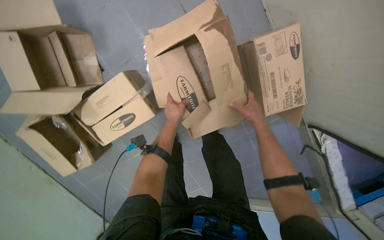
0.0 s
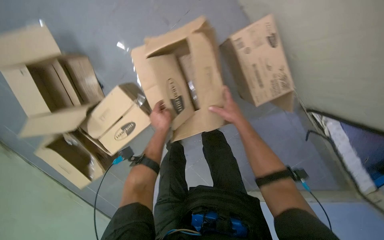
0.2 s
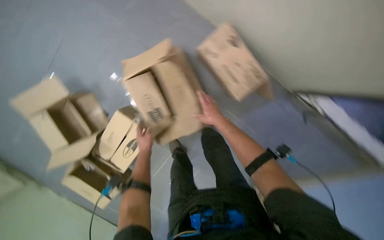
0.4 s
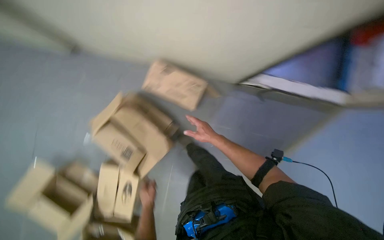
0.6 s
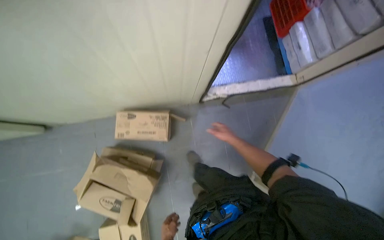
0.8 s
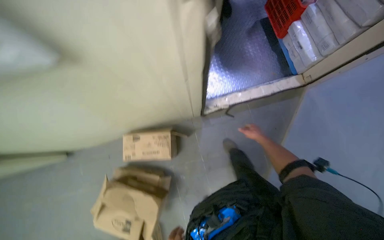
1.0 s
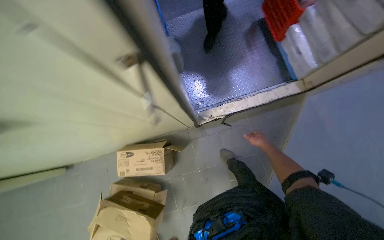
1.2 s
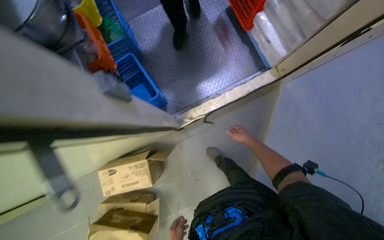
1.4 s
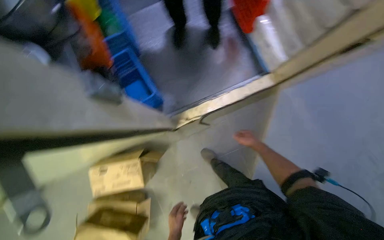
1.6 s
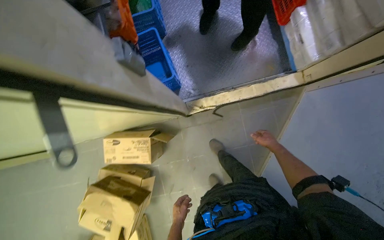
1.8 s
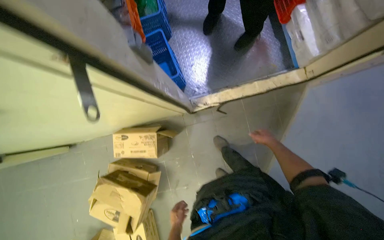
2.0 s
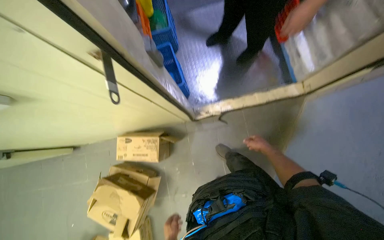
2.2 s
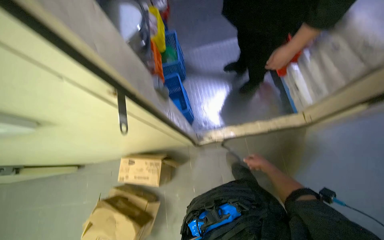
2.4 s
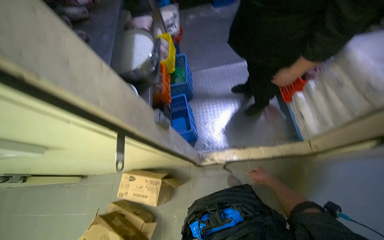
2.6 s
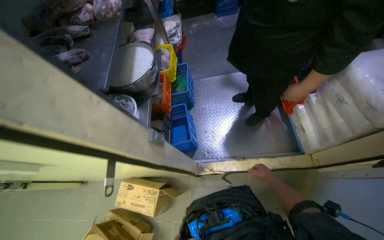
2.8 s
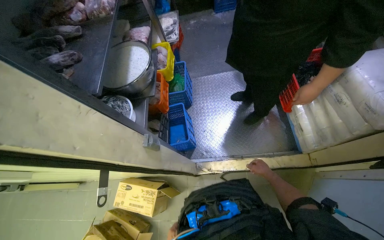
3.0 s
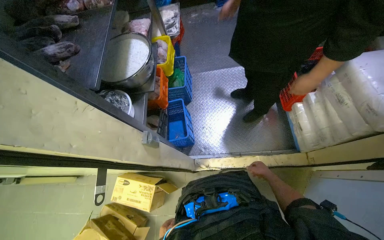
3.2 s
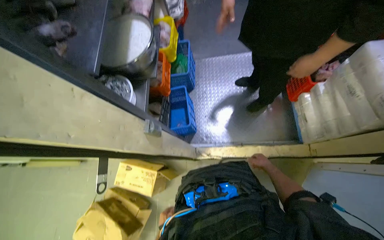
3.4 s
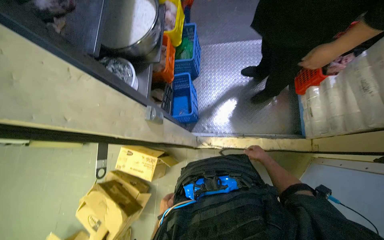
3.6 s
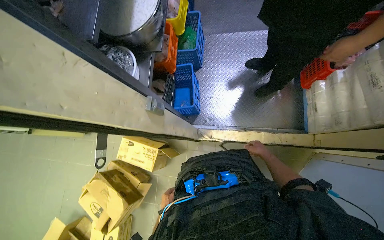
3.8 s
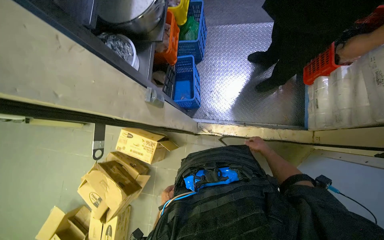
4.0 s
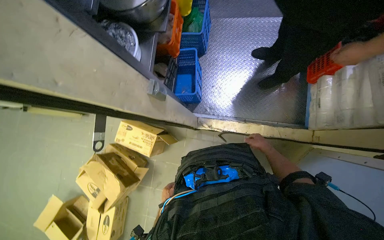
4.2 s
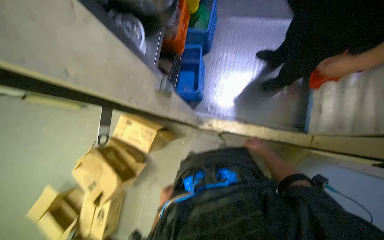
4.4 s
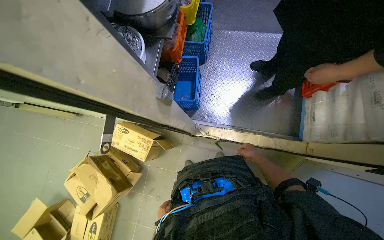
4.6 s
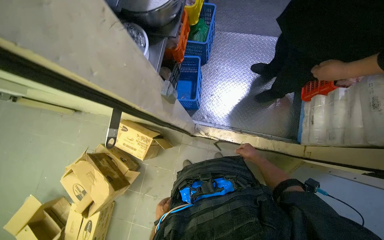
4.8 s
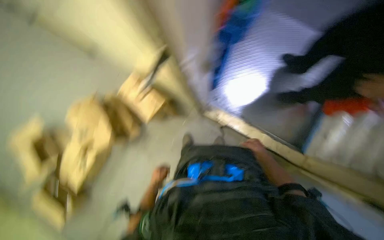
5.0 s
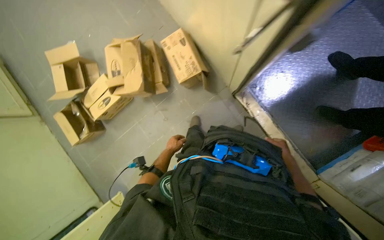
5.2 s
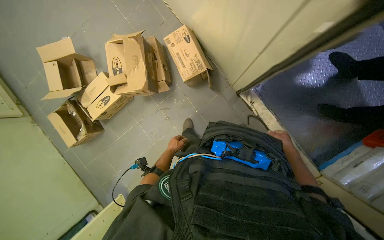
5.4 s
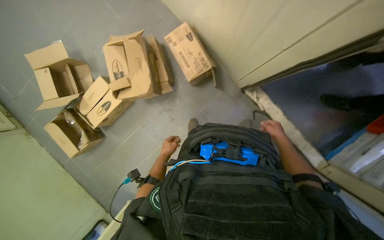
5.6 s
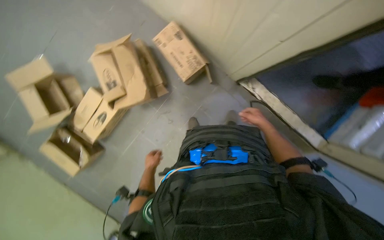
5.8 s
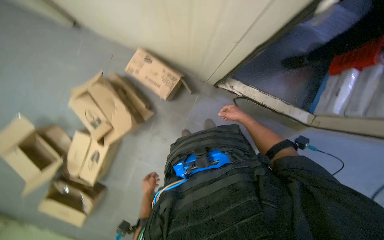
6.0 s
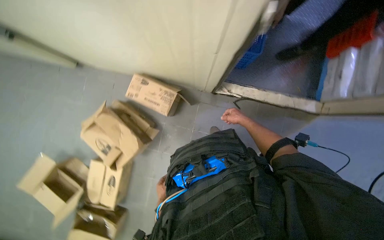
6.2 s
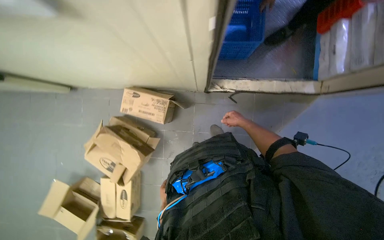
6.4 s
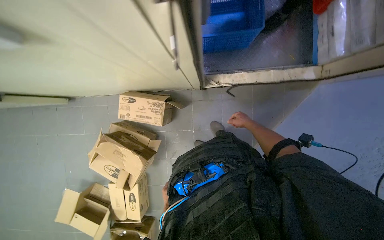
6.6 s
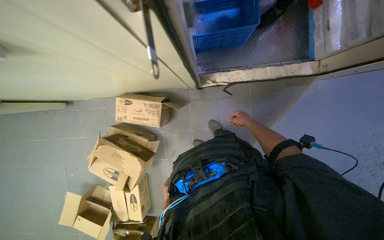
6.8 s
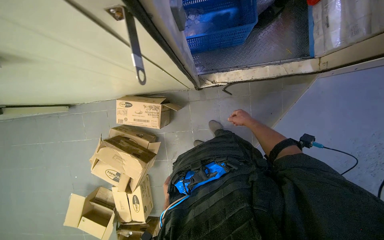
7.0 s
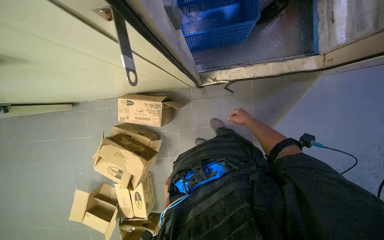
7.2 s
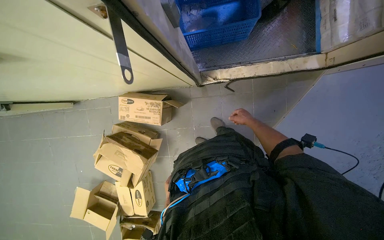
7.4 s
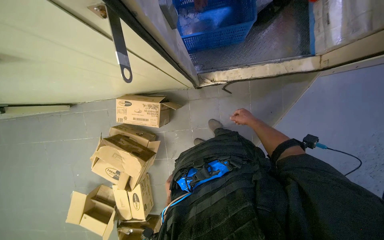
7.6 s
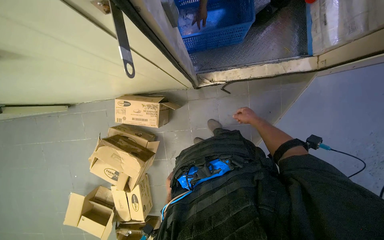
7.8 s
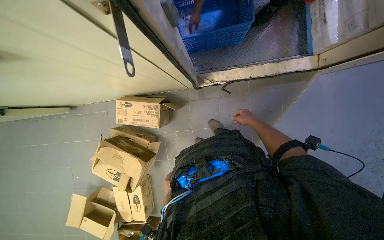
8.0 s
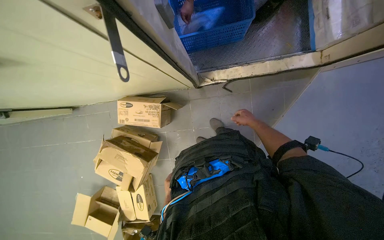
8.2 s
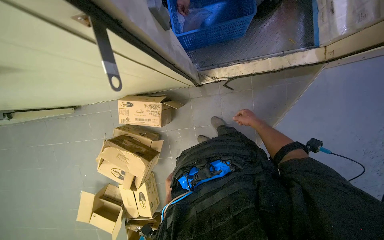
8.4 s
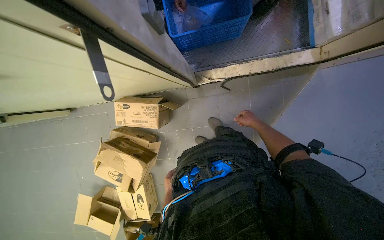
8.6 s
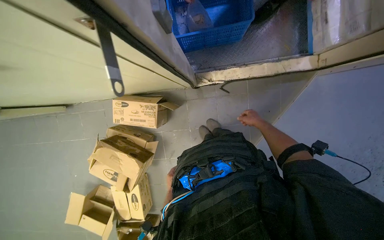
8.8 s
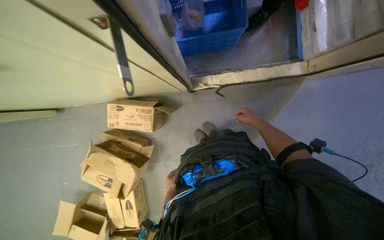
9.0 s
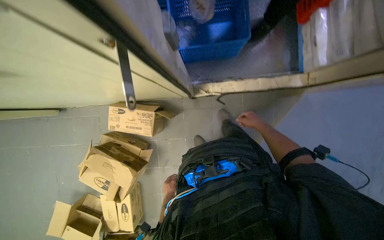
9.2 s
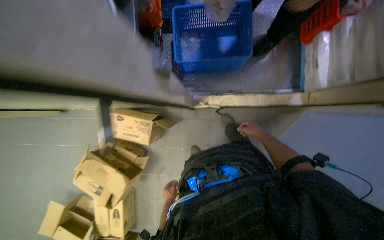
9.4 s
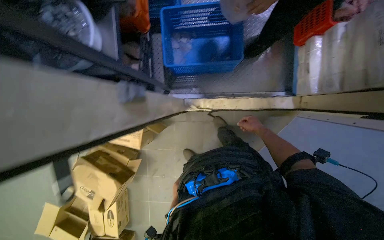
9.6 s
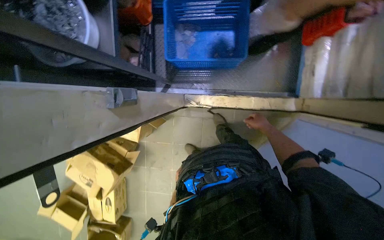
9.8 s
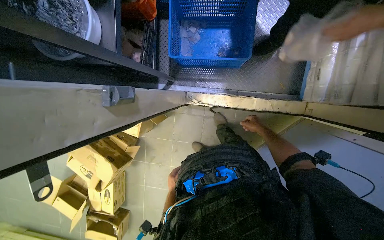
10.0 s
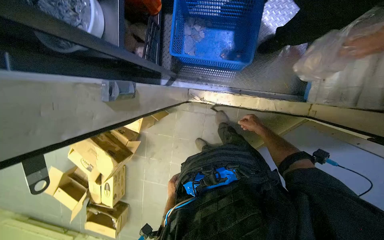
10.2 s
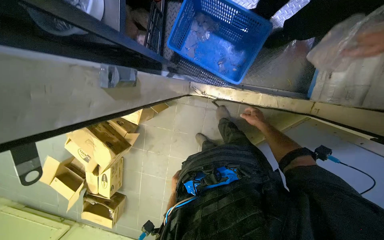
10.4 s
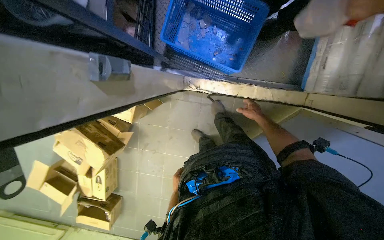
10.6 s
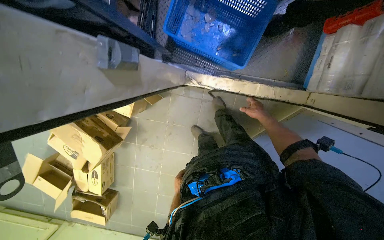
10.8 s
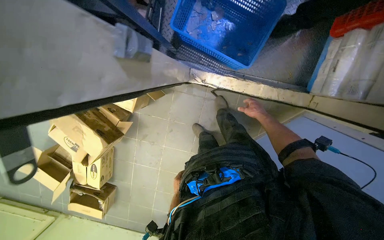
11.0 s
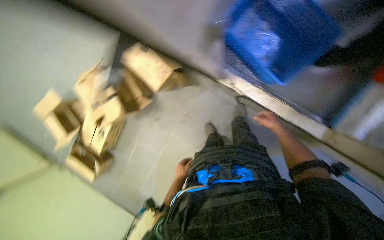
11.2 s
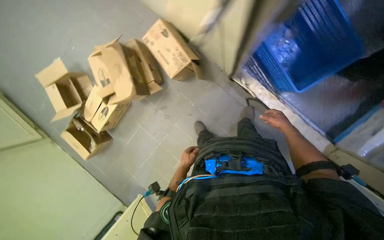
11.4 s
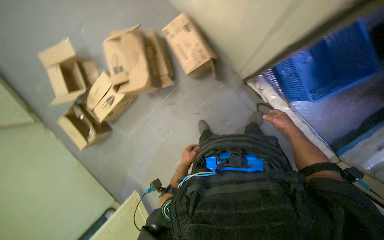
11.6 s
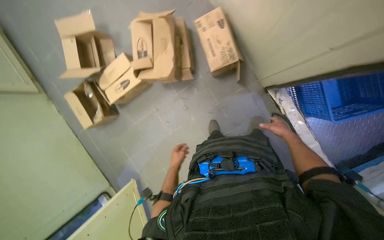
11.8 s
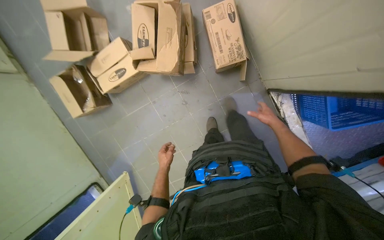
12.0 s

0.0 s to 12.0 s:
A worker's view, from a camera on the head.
Job: managing trash.
The whole recording: Processing cardboard boxes. The worker picks up, opens, and flattens cardboard boxes.
0.0 to 1.6 s: The camera travels approximately 1 m. The view tilts some 25 degrees upward. The scene turns roughly 85 degrees counterclockwise in the picture.
1.6 to 3.0 s: The wearer's head swings roughly 25 degrees to the left. The camera pitches upward, by about 15 degrees.
3.0 to 4.4 s: The view tips downward by some 20 degrees.
6.0 to 7.6 s: Everything in view rotates some 30 degrees counterclockwise.
7.6 to 9.0 s: The right hand moves nearer and farther over some 5 cm, changing direction 2 times.
9.0 to 10.4 s: The left hand travels farther from the camera and back again, approximately 10 cm each way.
10.4 to 12.0 s: The camera travels approximately 80 cm. The camera is aimed approximately 20 degrees further to the right. Everything in view rotates about 45 degrees clockwise.

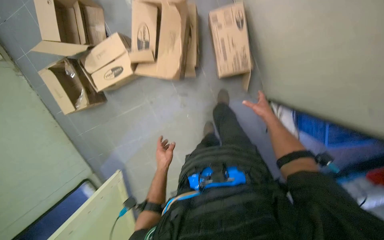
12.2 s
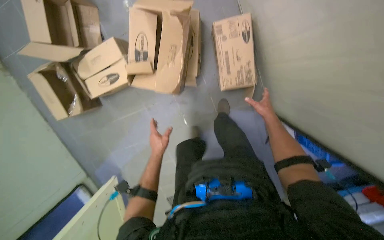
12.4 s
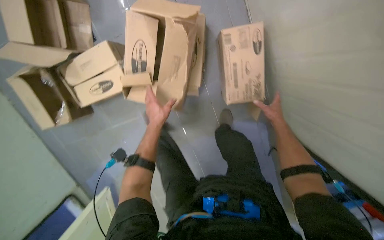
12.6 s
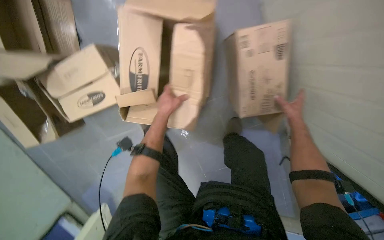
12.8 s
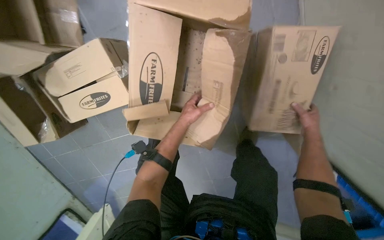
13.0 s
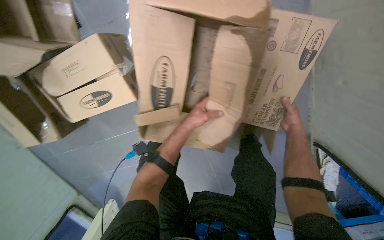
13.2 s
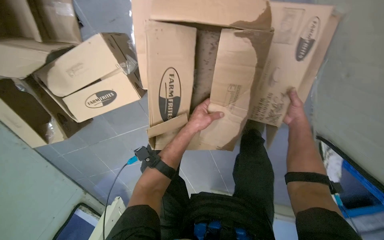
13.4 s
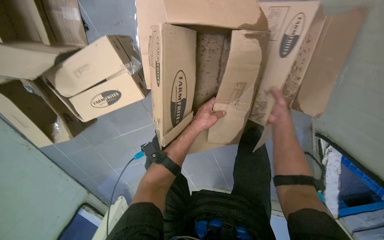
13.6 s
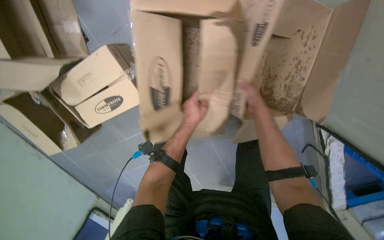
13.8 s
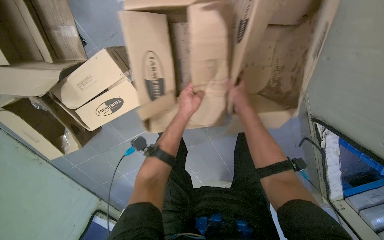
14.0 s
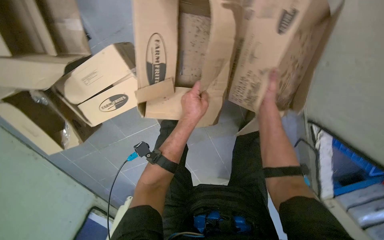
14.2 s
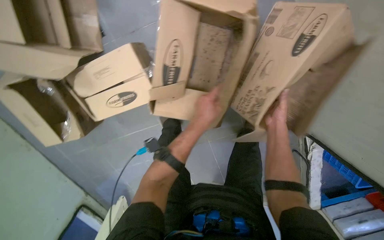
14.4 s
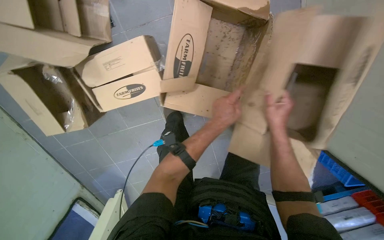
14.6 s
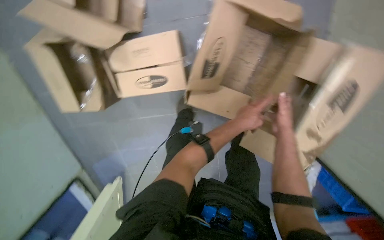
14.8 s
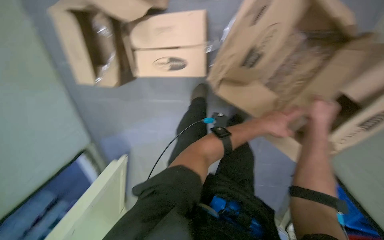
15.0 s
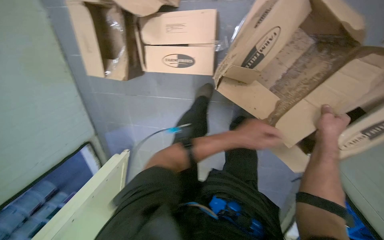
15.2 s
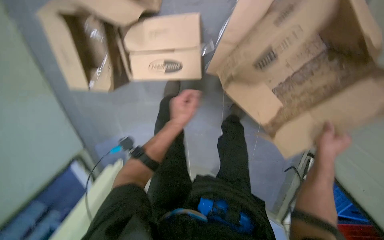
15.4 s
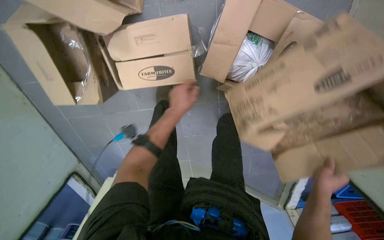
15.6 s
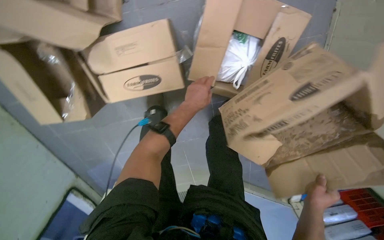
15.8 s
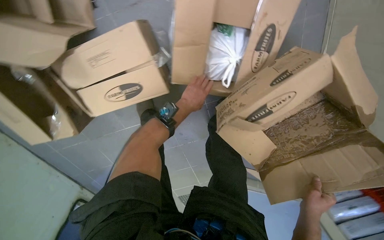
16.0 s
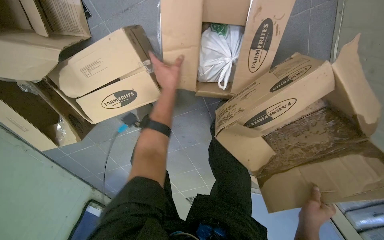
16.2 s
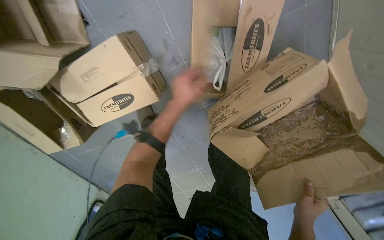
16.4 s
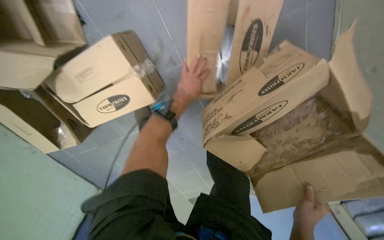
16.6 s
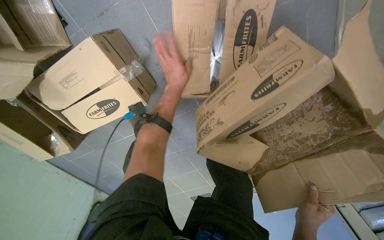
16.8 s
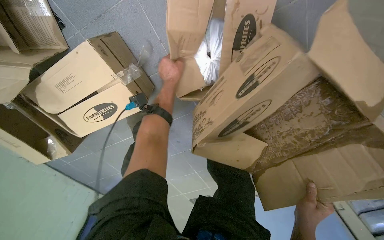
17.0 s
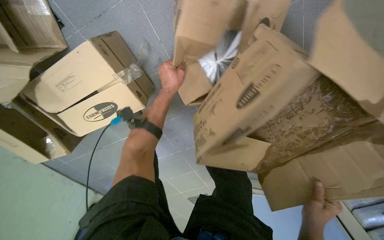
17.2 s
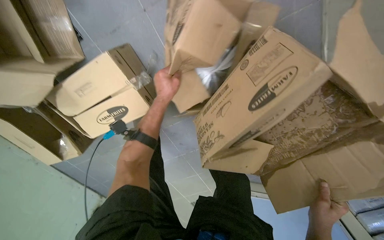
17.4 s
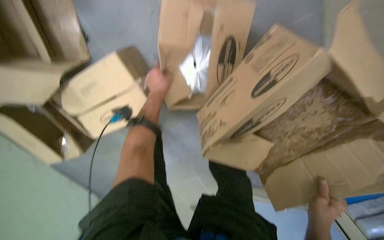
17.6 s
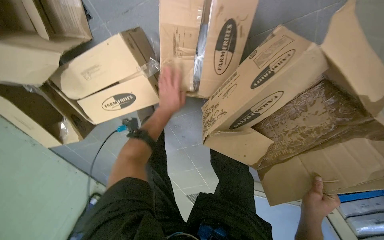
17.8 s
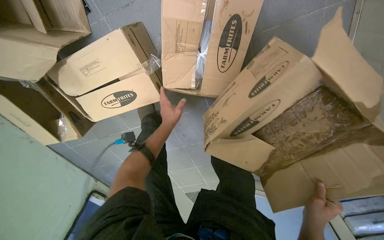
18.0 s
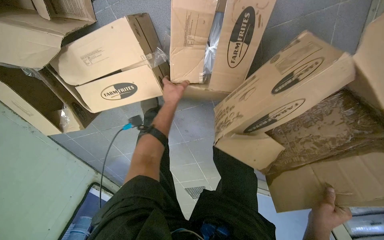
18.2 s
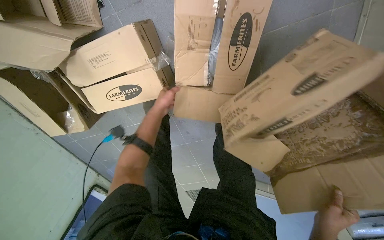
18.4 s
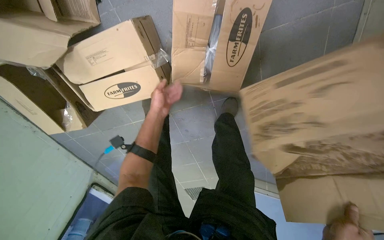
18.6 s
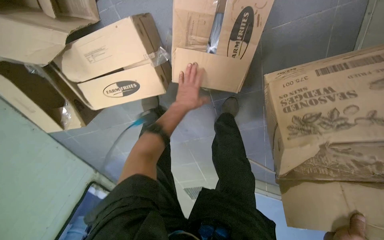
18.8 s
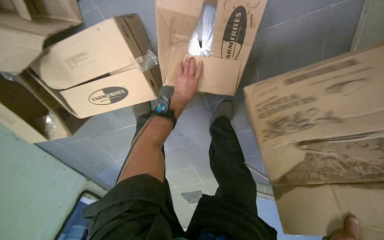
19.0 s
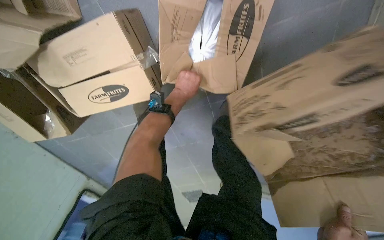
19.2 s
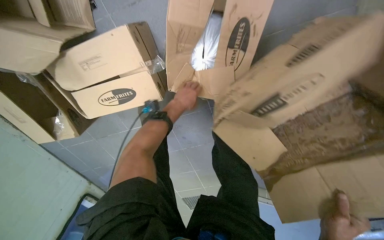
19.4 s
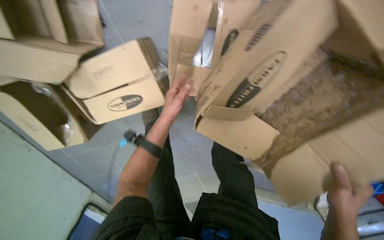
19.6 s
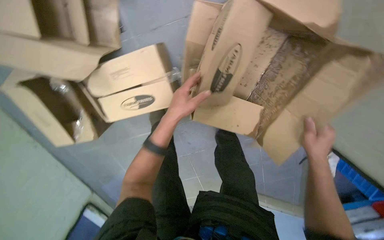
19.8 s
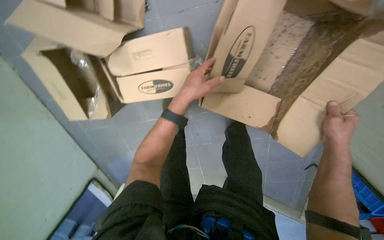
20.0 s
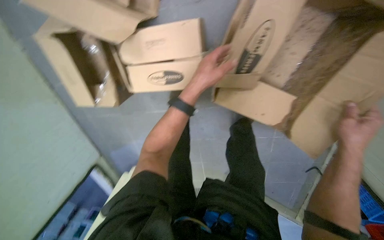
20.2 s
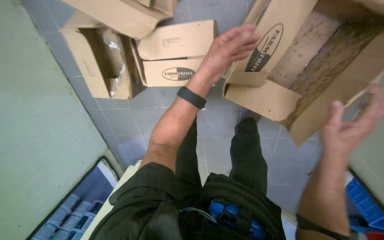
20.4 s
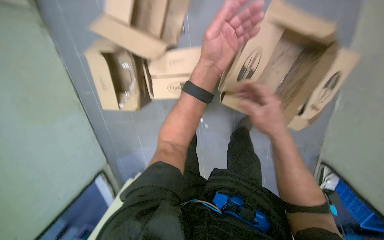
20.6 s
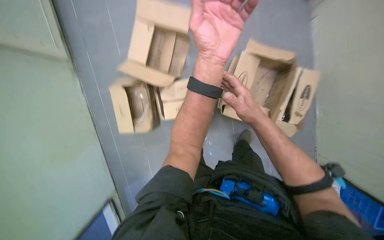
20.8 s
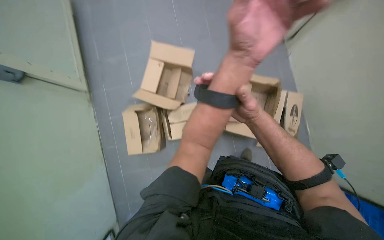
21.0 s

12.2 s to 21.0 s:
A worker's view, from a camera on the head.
Job: managing trash.
The whole recording: Processing cardboard boxes. The worker picks up, opens, and flattens cardboard boxes.
12.2 to 13.6 s: The camera is carried roughly 60 cm. The wearer looks approximately 15 degrees further downward.
13.6 to 15.2 s: The right hand moves nearer to the camera, some 25 cm, and moves approximately 15 cm to the left and comes back.
15.2 to 16.6 s: The left hand moves up the picture, about 30 cm; the right hand is displaced down the picture by about 20 cm.
16.6 to 18.0 s: The left hand goes approximately 15 cm down the picture and farther from the camera.
18.0 to 19.6 s: The left hand travels nearer to the camera by approximately 15 cm.
19.6 to 21.0 s: The head travels some 70 cm. The camera pitches upward, by about 35 degrees.
